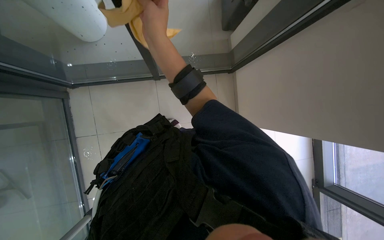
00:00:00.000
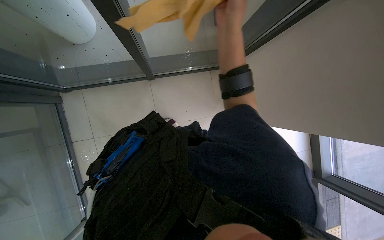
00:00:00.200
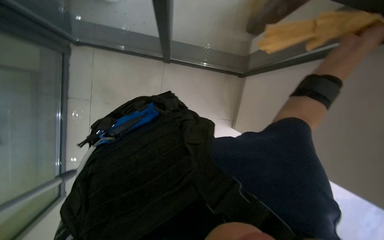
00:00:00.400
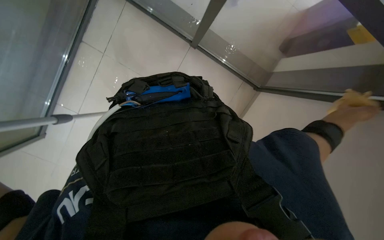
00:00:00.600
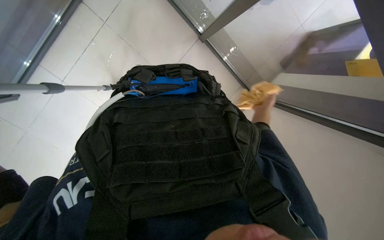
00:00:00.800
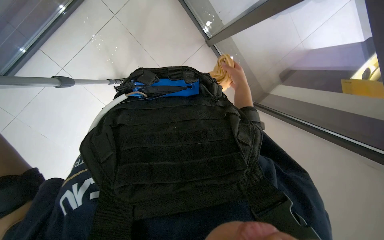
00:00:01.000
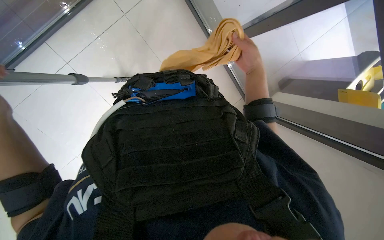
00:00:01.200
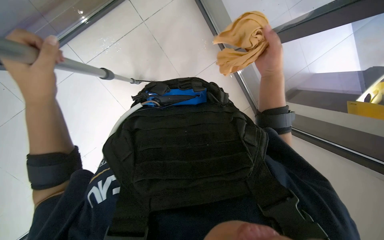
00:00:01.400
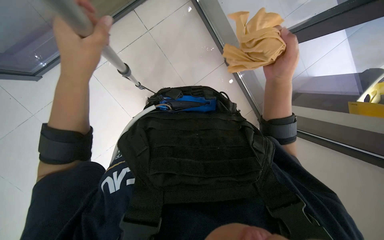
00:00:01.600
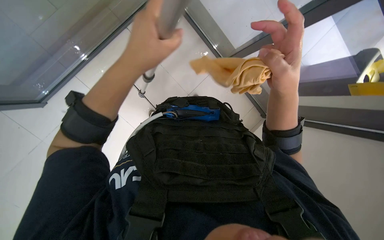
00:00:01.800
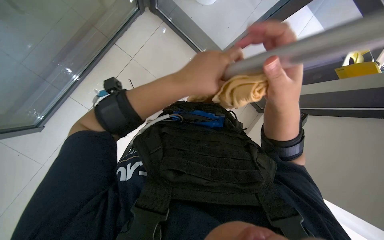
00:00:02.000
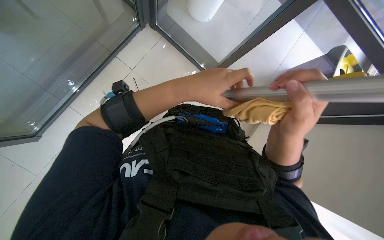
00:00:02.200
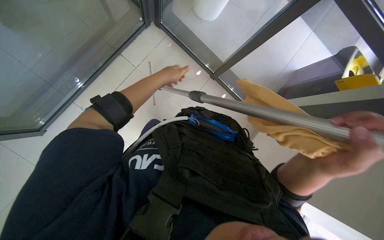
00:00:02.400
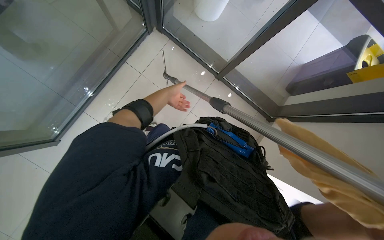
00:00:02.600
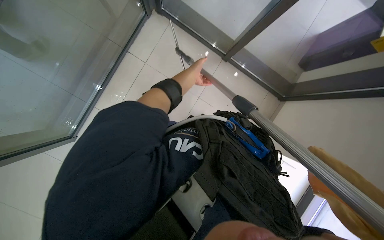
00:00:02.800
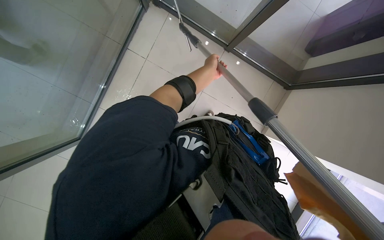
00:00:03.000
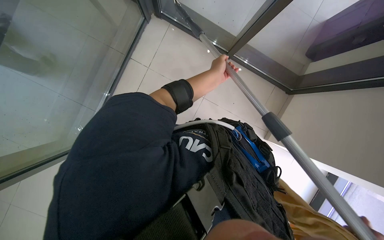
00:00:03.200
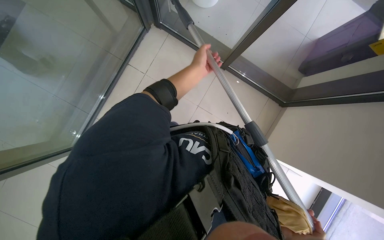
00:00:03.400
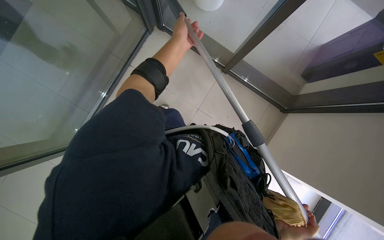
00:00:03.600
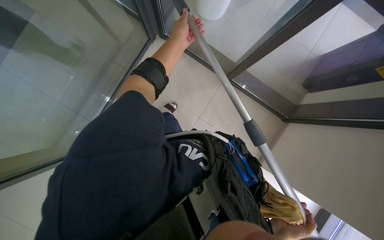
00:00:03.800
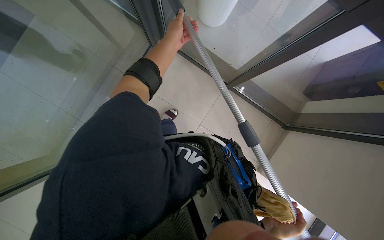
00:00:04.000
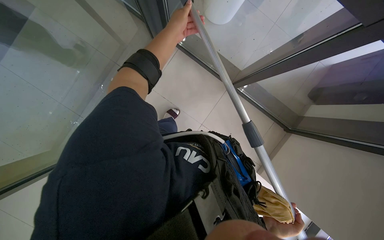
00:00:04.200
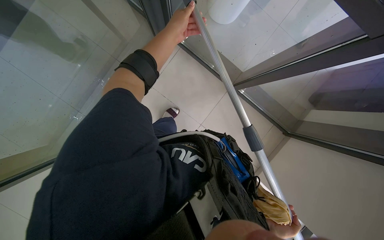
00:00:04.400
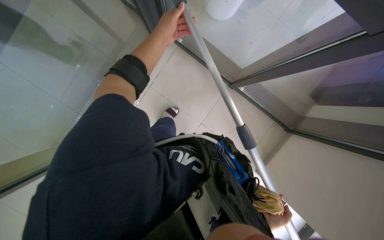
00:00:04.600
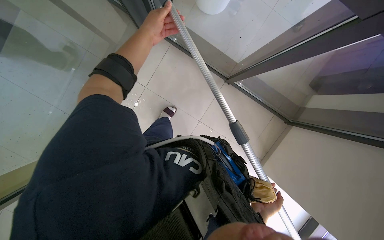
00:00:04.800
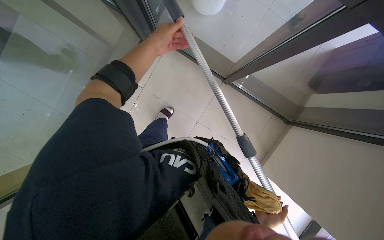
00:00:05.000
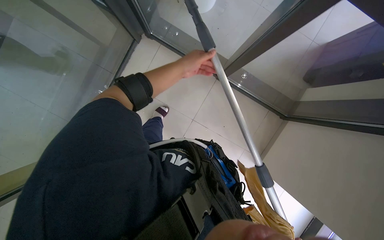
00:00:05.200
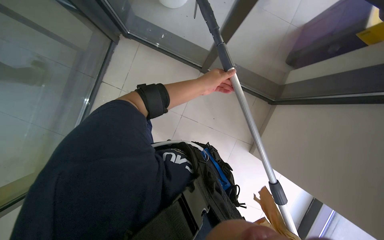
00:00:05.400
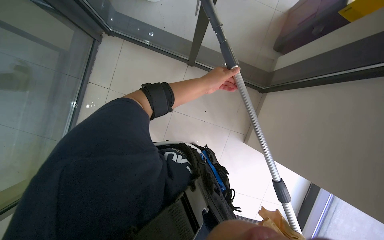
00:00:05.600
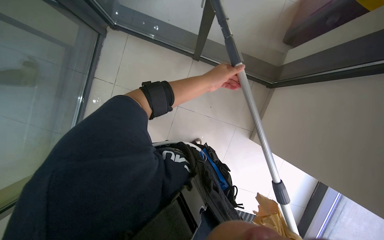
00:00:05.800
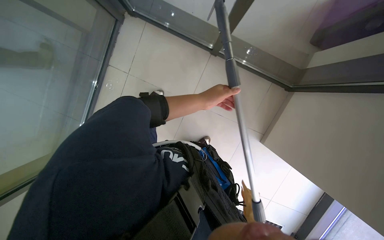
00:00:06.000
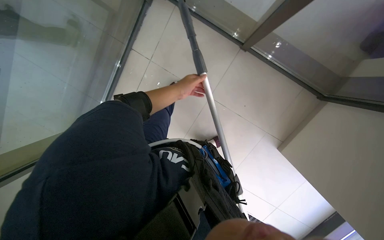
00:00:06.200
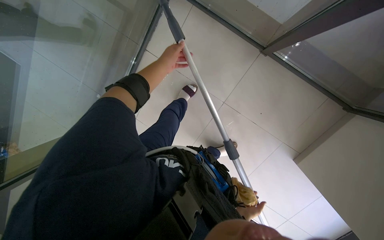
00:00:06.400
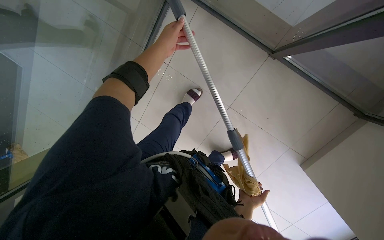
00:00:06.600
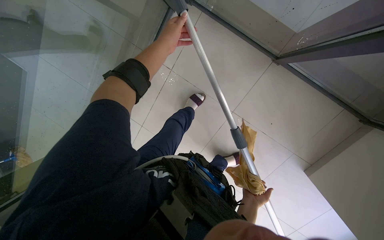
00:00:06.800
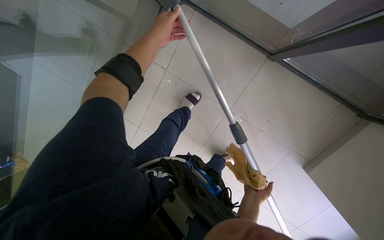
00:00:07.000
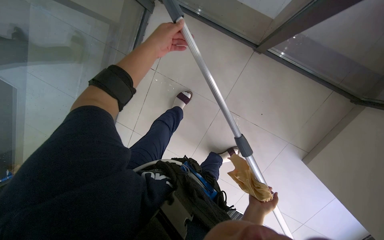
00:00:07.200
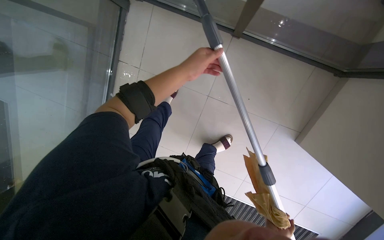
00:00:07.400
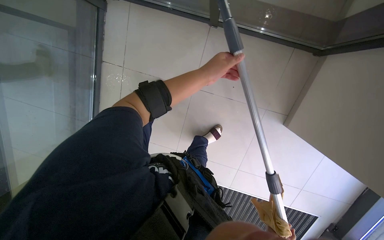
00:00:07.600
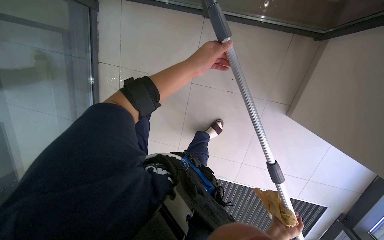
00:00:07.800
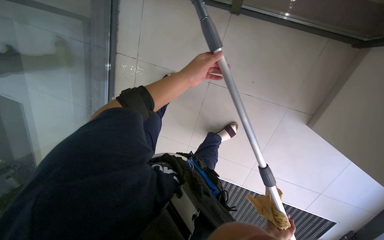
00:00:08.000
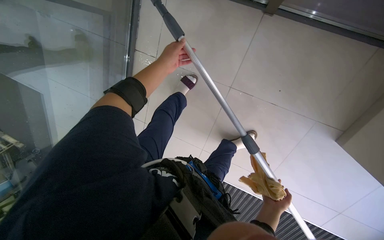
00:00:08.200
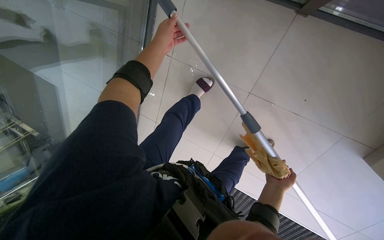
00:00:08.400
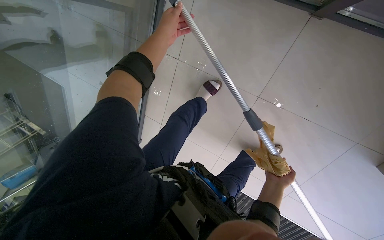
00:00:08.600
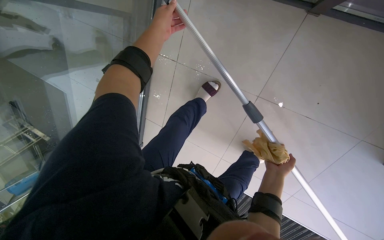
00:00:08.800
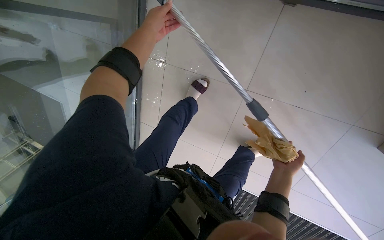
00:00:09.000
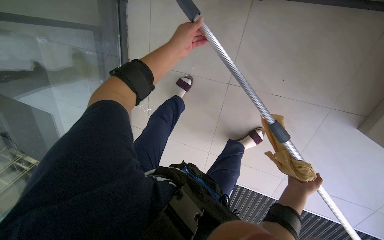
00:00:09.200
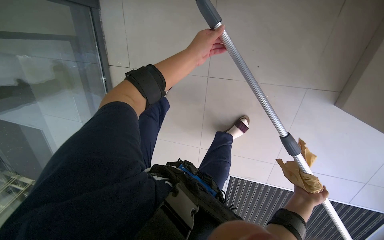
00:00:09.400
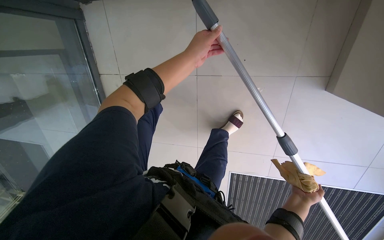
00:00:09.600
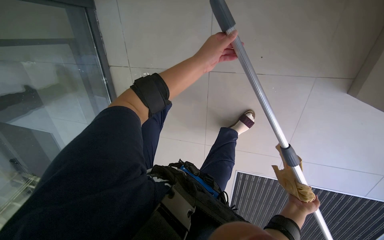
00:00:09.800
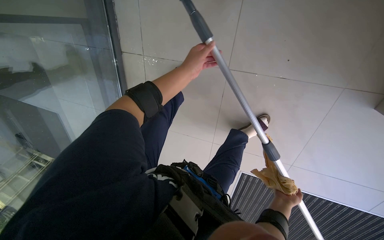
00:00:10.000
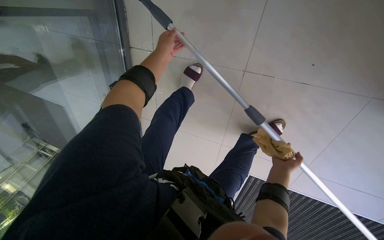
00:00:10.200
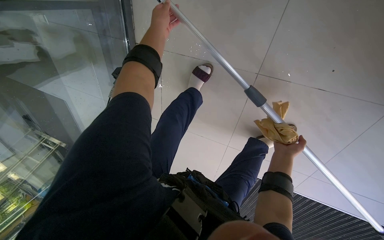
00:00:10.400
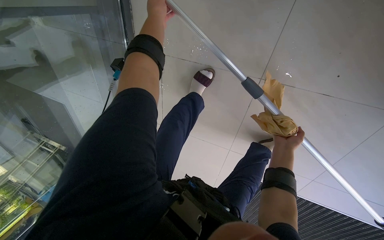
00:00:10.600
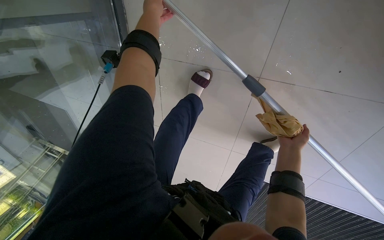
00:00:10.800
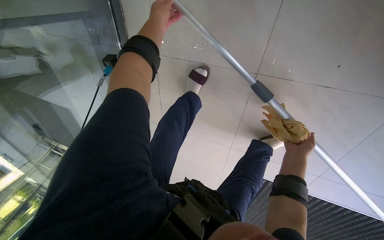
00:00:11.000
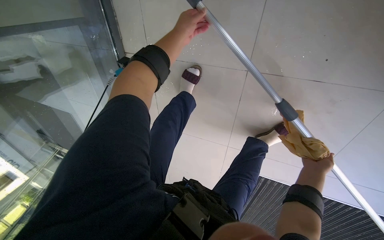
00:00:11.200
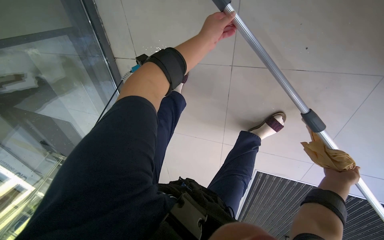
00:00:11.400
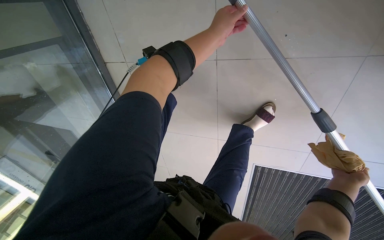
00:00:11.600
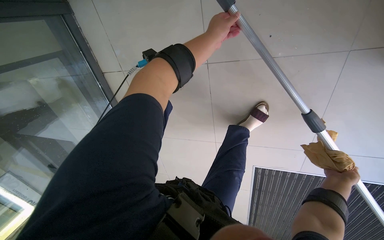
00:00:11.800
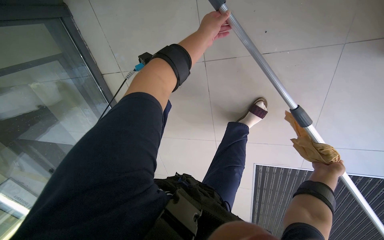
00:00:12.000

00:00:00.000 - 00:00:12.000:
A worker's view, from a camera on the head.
Job: cleaning windows.
The whole recording: Cleaning glass. The worker uses an extended squeegee pole to clean the upper section of a glass.
00:00:01.600 - 00:00:03.000: The left hand goes approximately 30 cm farther from the camera.
00:00:03.000 - 00:00:04.400: The left hand travels up the picture, to the left and nearer to the camera by some 25 cm.
00:00:04.400 - 00:00:06.000: The left hand moves down the picture and to the right, approximately 30 cm.
00:00:06.000 - 00:00:07.600: The left hand travels up the picture and back again, roughly 20 cm each way.
00:00:07.600 - 00:00:09.000: The left hand moves up the picture and to the left, roughly 35 cm.
00:00:09.000 - 00:00:10.400: The left hand travels to the right and back again, some 15 cm each way; the right hand goes some 15 cm up the picture.
00:00:10.400 - 00:00:12.000: The left hand shifts roughly 35 cm to the right; the right hand is displaced nearer to the camera by roughly 15 cm.

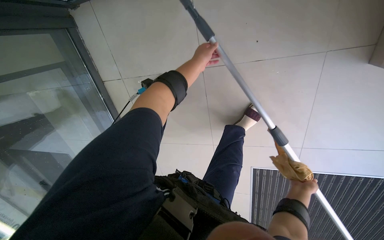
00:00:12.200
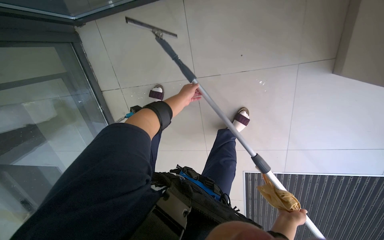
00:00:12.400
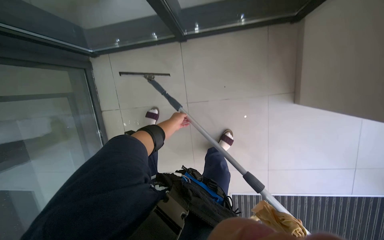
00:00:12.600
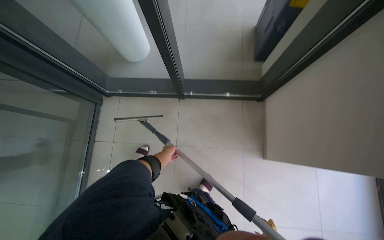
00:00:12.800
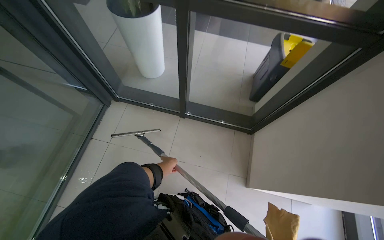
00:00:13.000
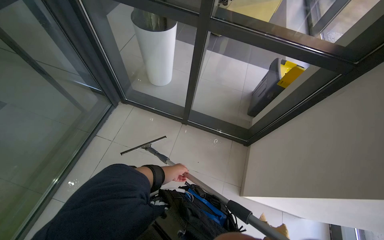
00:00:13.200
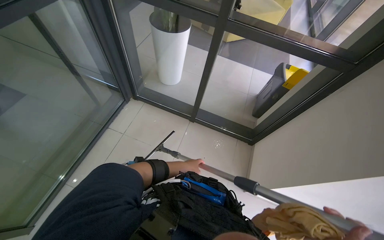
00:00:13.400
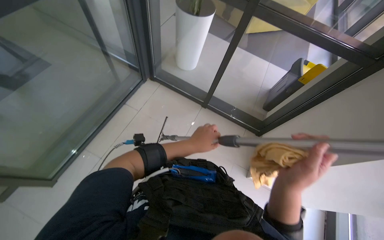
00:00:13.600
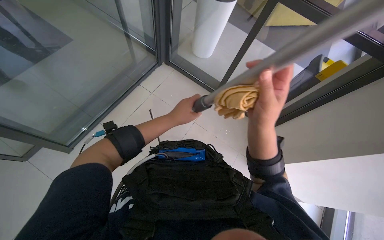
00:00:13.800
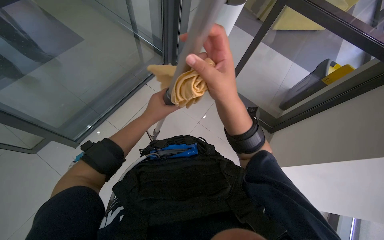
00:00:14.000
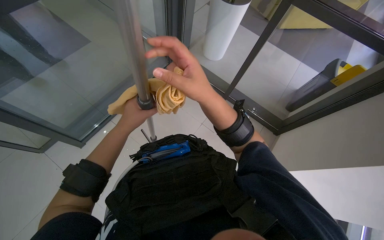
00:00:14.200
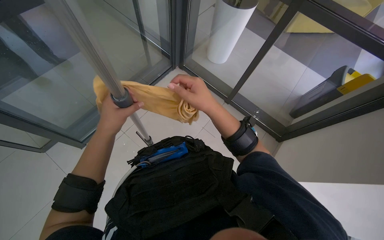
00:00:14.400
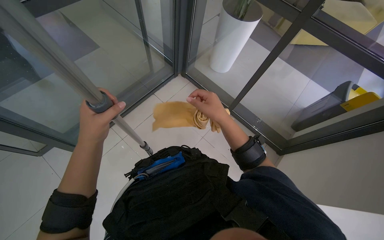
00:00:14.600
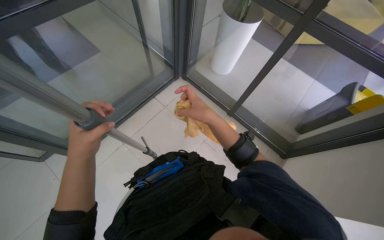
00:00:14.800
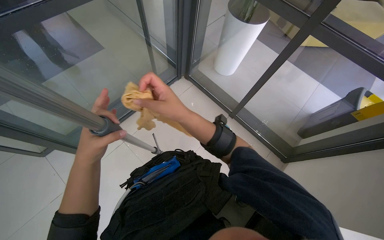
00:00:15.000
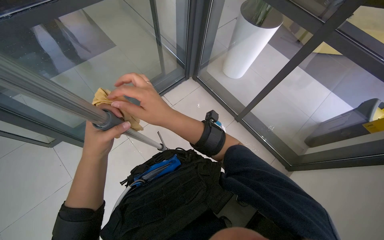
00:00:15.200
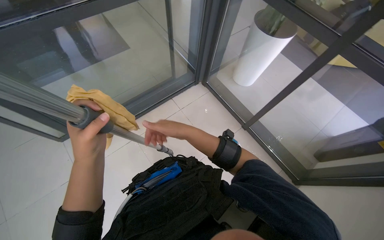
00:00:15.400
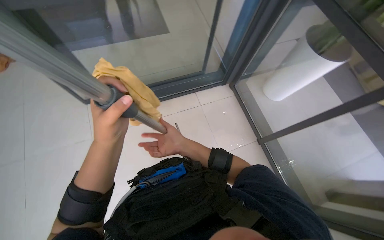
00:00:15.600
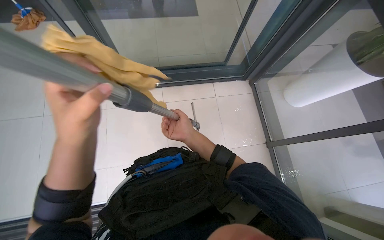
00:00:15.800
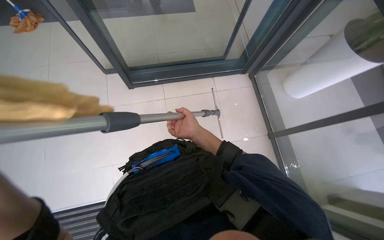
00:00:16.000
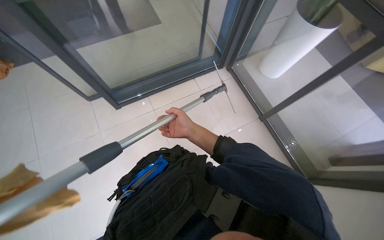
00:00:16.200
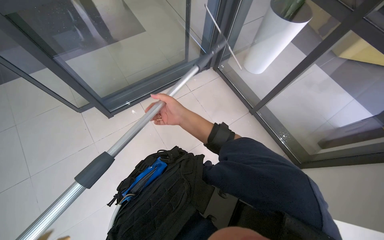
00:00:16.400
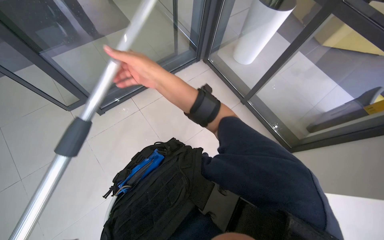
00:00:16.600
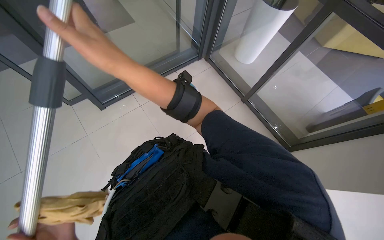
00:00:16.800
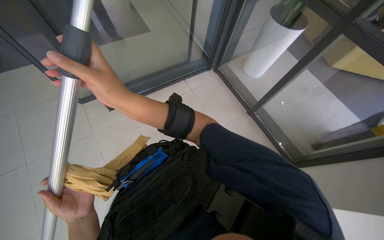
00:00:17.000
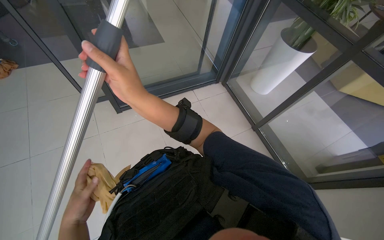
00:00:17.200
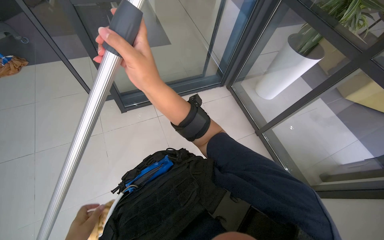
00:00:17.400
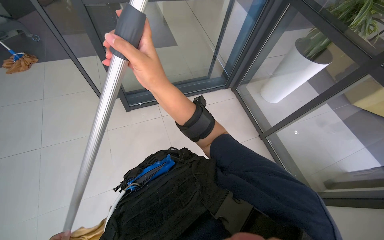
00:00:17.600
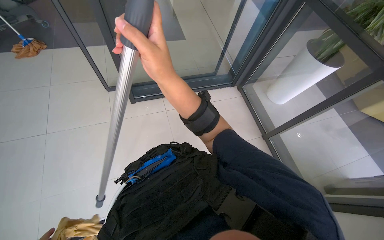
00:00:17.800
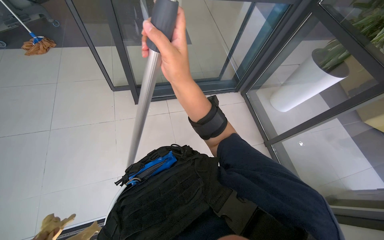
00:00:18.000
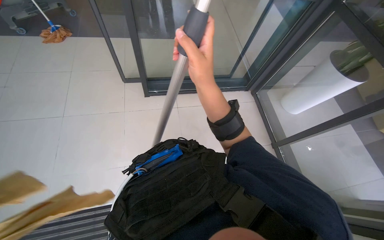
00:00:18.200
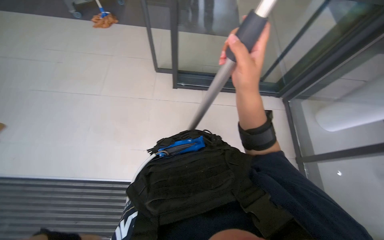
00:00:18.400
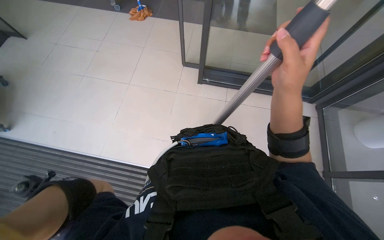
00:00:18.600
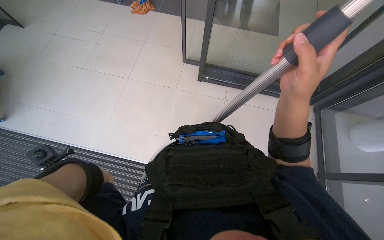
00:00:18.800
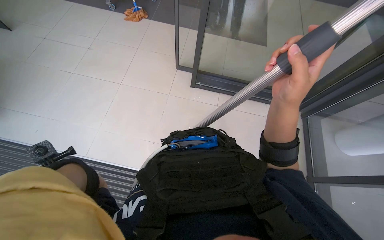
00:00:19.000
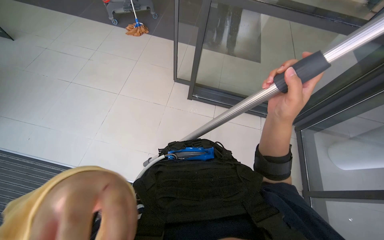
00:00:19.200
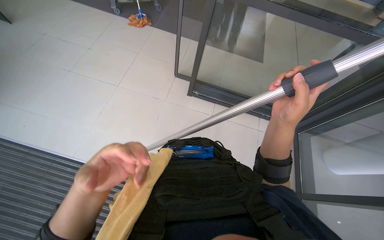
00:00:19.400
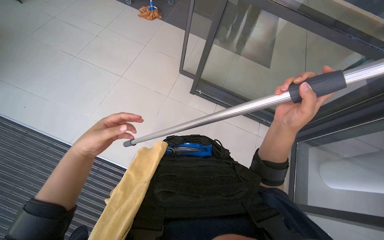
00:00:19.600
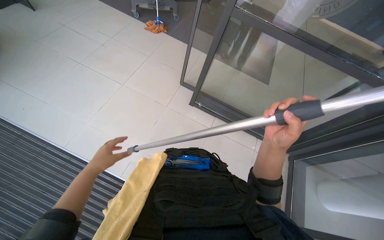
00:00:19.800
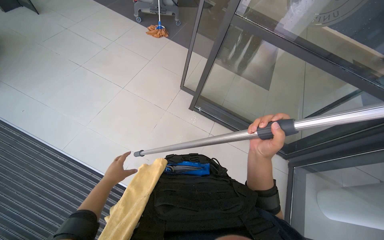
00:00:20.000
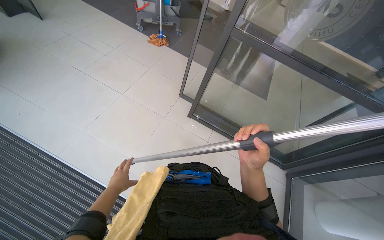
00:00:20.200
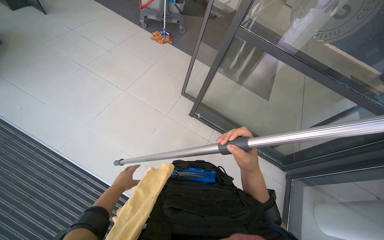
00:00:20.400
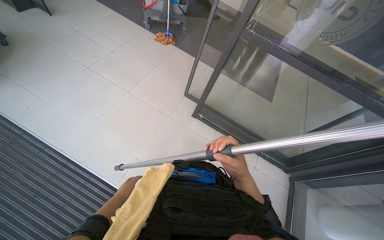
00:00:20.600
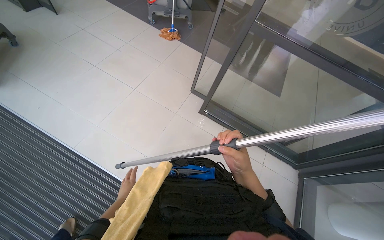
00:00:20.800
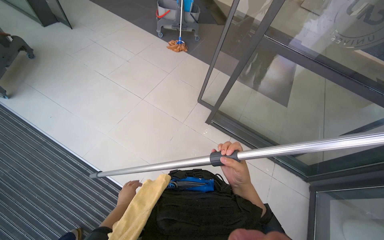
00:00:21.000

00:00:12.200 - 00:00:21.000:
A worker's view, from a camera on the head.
Job: cleaning windows.
The whole recording: Cleaning glass. The worker uses an extended squeegee pole to clean the upper section of a glass.
00:00:12.200 - 00:00:13.600: The wearer moves approximately 60 cm. The camera pitches upward, by approximately 30 degrees. The scene turns roughly 30 degrees clockwise in the picture.
00:00:13.600 - 00:00:15.200: The wearer's head swings roughly 20 degrees to the left. The left hand heads to the left, covering roughly 30 cm.
00:00:16.600 - 00:00:18.000: The right hand shifts some 15 cm nearer to the camera.
00:00:18.000 - 00:00:19.600: The head turns to the left by some 35 degrees.
00:00:19.600 - 00:00:21.000: The right hand is displaced to the left by roughly 15 cm.
